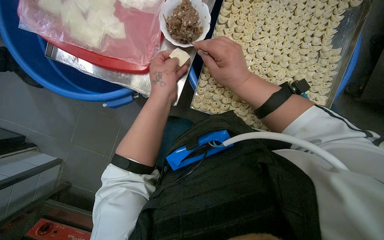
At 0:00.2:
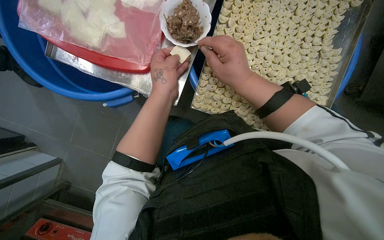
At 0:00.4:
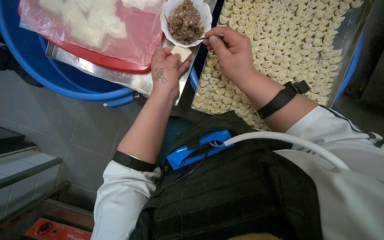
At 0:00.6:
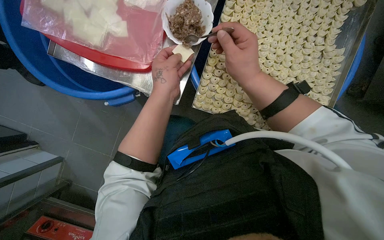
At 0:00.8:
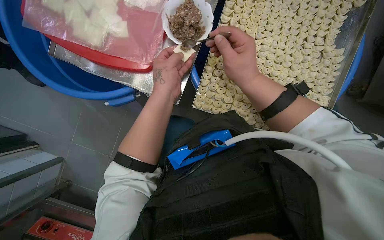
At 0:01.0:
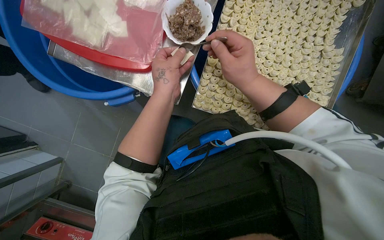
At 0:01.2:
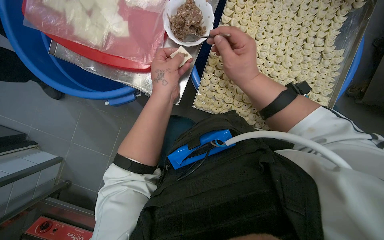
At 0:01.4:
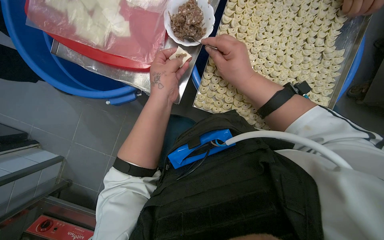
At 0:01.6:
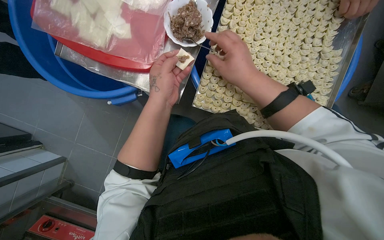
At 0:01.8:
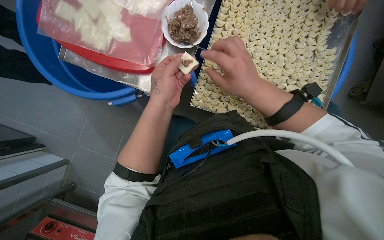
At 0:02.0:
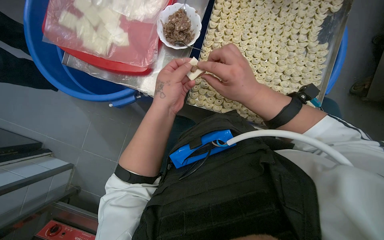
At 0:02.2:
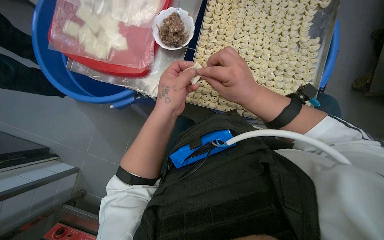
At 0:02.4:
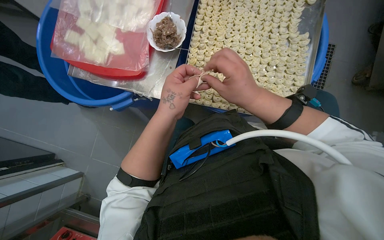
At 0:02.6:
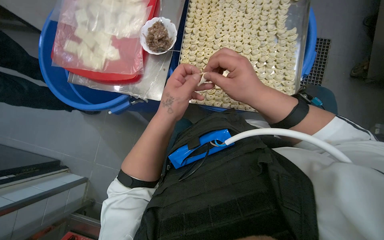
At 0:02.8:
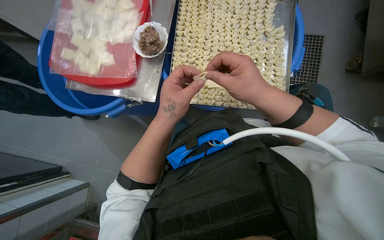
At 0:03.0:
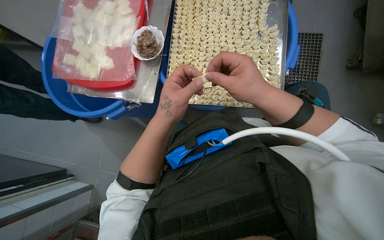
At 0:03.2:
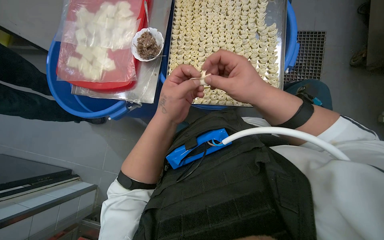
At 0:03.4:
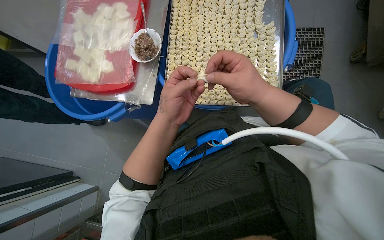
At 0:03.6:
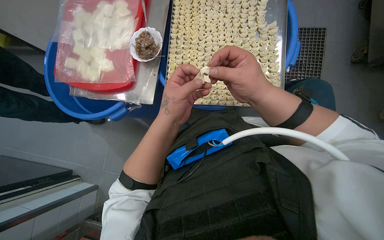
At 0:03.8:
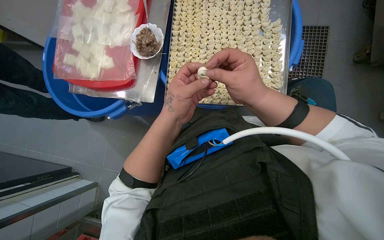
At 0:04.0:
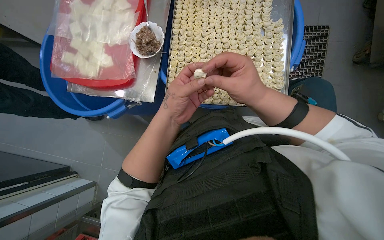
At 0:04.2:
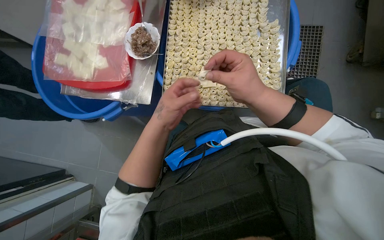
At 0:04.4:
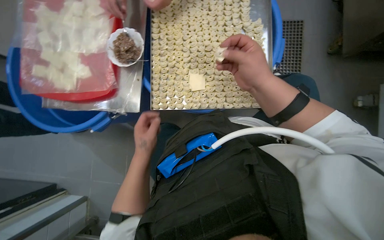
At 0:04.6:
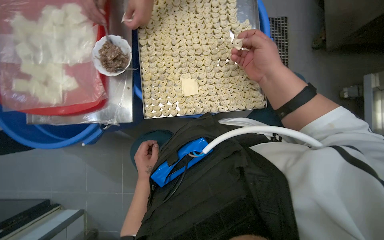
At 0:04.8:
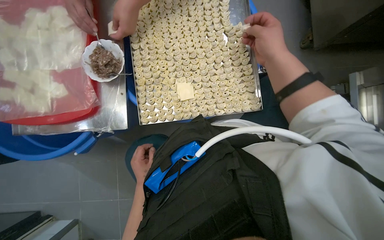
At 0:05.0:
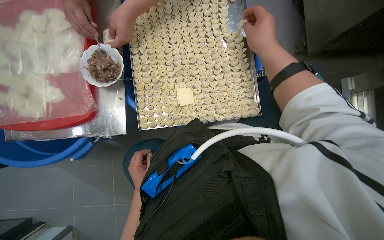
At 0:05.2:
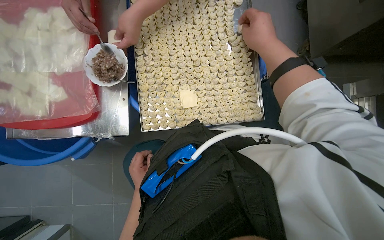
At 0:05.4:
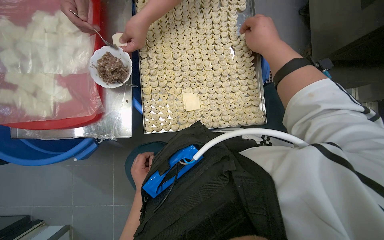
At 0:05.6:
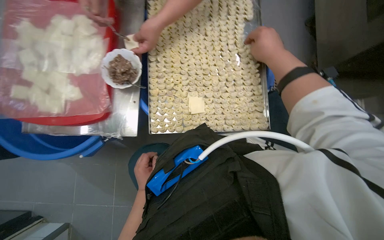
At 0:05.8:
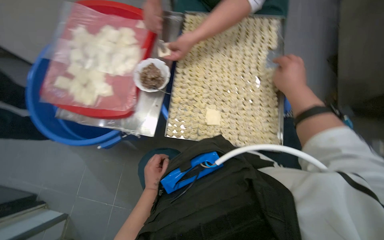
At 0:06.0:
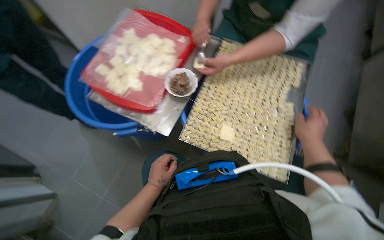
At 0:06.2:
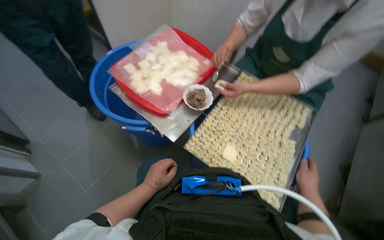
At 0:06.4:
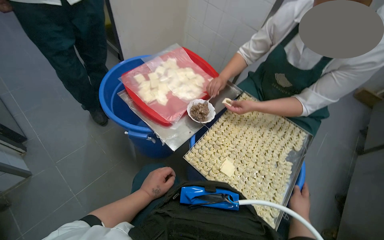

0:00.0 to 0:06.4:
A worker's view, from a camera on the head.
Job: preparing food.
The whole recording: Making dumplings with meat filling. The worker picks up dough, fills it with meat, folds it, and places the finished dumpling on a tray.
0:00.0 to 0:01.6: The hands are busy where they are.
0:01.6 to 0:03.2: The left hand travels down the picture by roughly 10 cm.
0:03.2 to 0:04.8: The left hand travels farther from the camera and down the picture by some 30 cm. The right hand goes some 20 cm to the right and up the picture.
0:04.8 to 0:06.4: The camera pitches upward, by roughly 30 degrees. The scene rotates clockwise by about 50 degrees.

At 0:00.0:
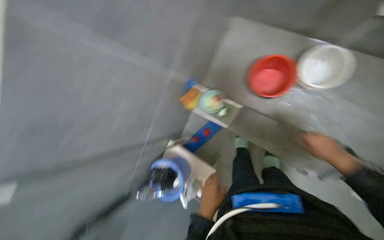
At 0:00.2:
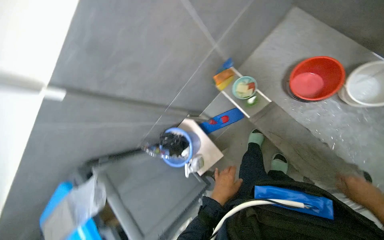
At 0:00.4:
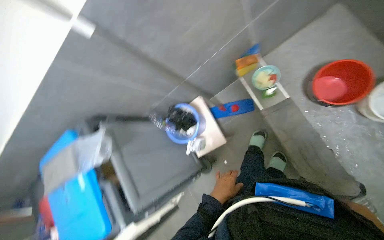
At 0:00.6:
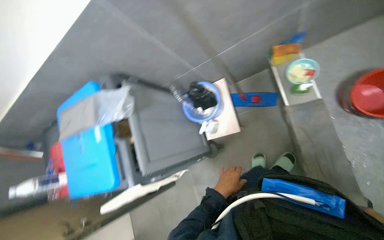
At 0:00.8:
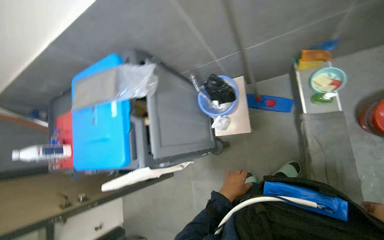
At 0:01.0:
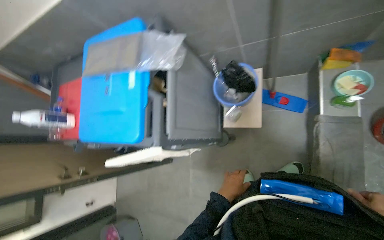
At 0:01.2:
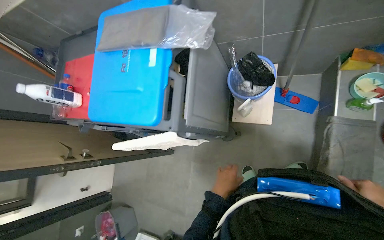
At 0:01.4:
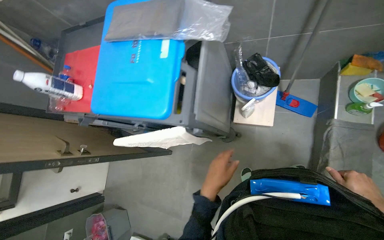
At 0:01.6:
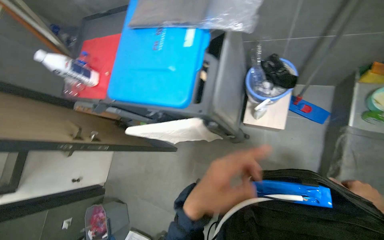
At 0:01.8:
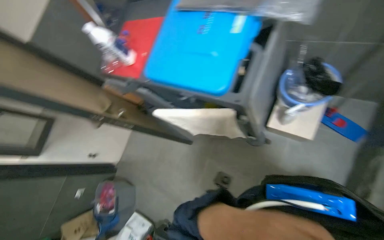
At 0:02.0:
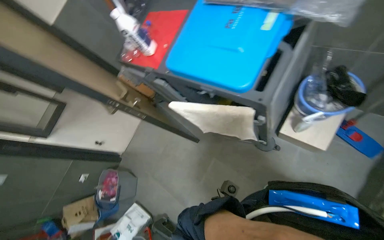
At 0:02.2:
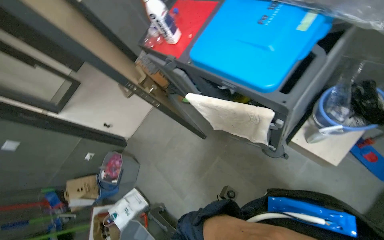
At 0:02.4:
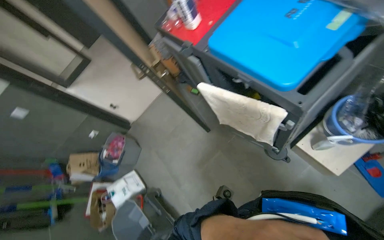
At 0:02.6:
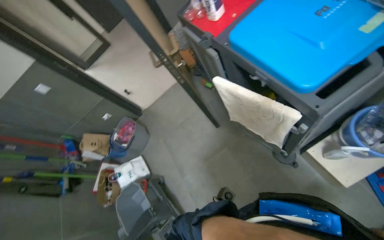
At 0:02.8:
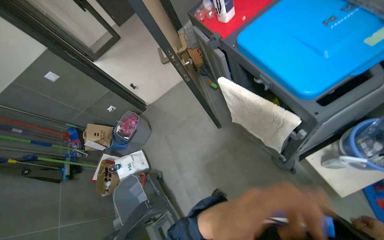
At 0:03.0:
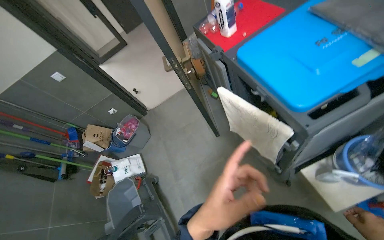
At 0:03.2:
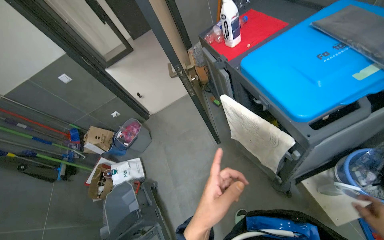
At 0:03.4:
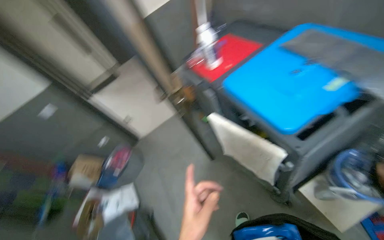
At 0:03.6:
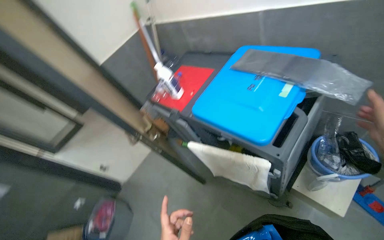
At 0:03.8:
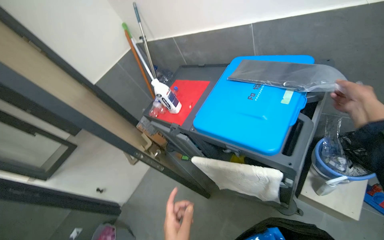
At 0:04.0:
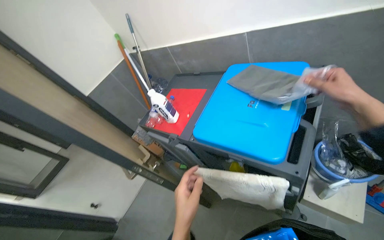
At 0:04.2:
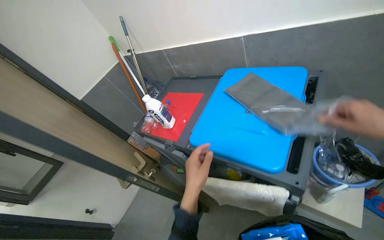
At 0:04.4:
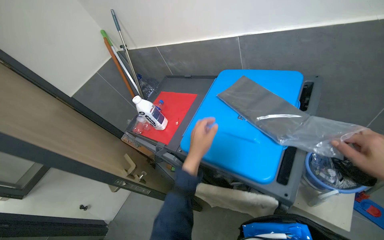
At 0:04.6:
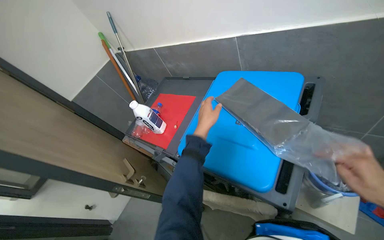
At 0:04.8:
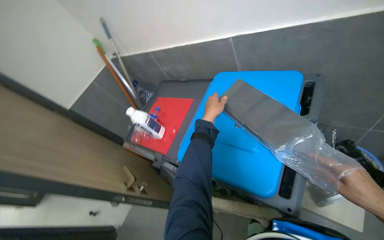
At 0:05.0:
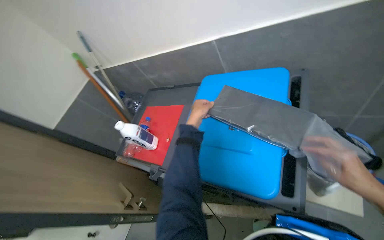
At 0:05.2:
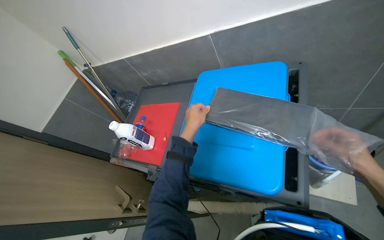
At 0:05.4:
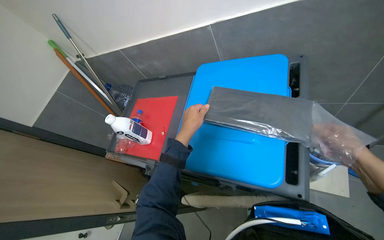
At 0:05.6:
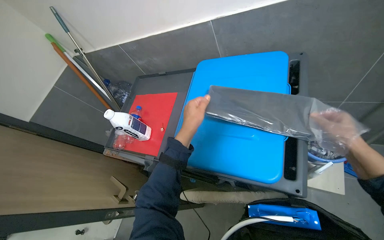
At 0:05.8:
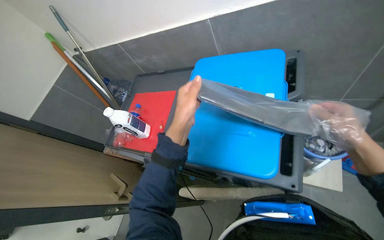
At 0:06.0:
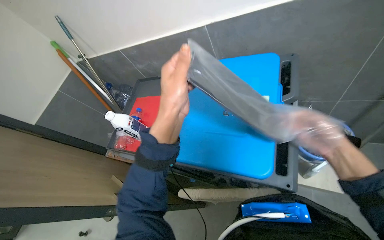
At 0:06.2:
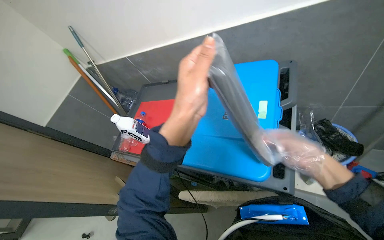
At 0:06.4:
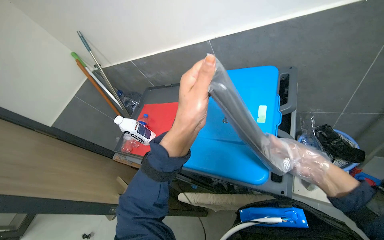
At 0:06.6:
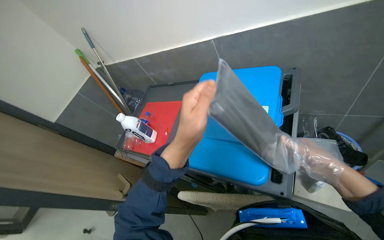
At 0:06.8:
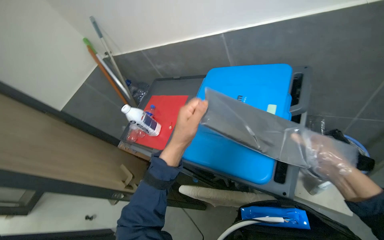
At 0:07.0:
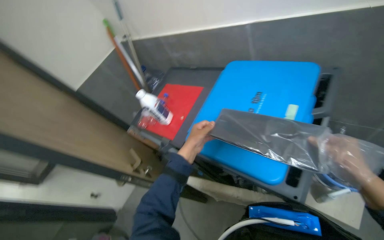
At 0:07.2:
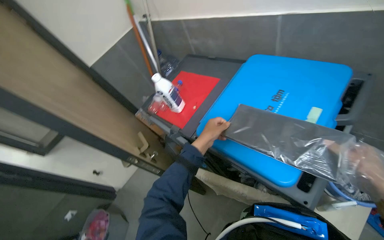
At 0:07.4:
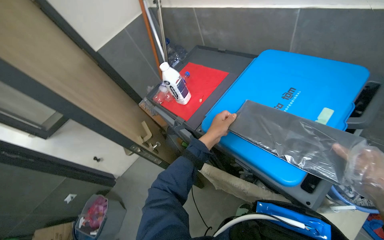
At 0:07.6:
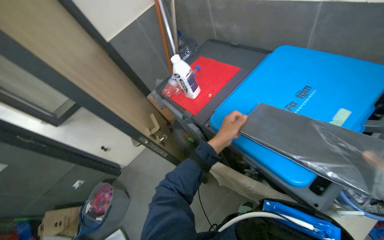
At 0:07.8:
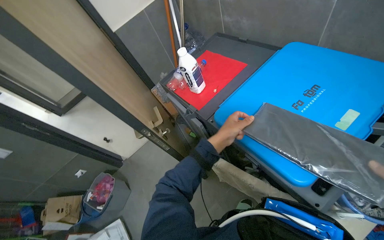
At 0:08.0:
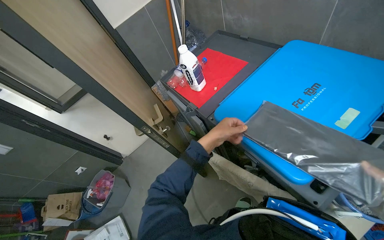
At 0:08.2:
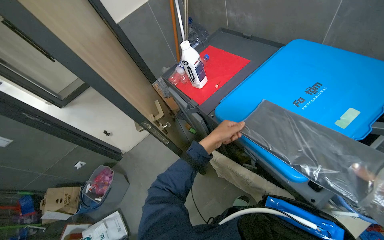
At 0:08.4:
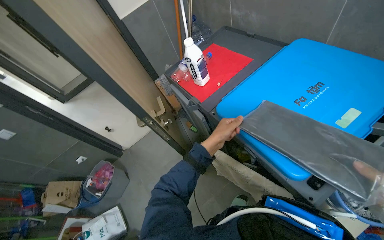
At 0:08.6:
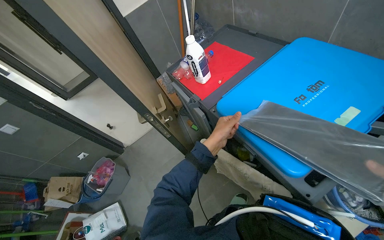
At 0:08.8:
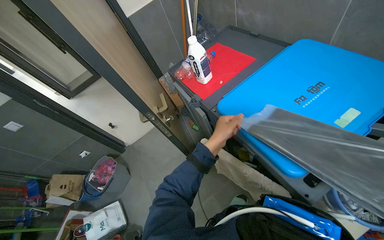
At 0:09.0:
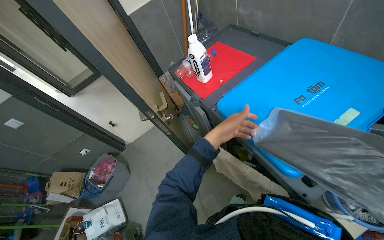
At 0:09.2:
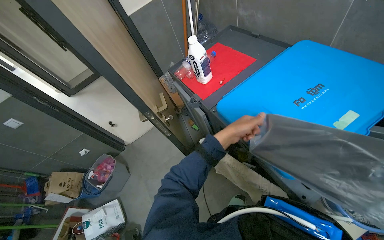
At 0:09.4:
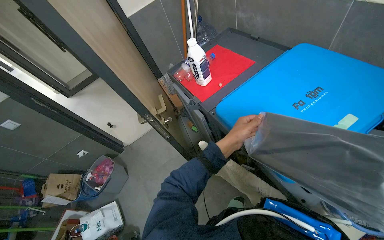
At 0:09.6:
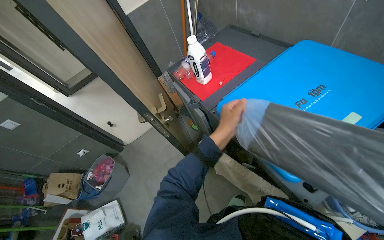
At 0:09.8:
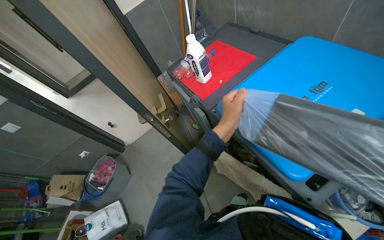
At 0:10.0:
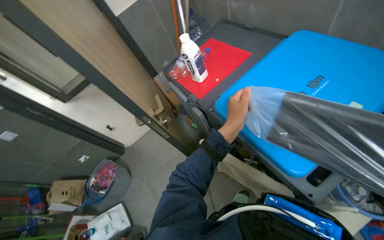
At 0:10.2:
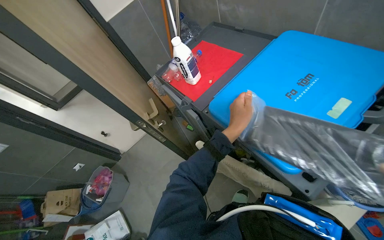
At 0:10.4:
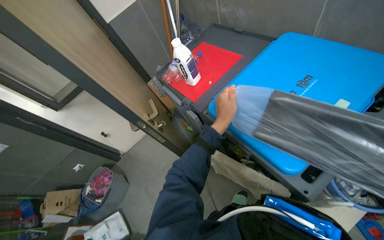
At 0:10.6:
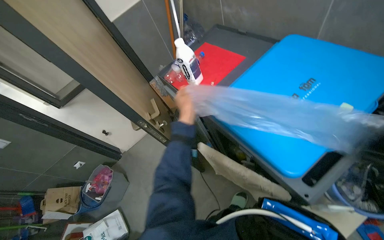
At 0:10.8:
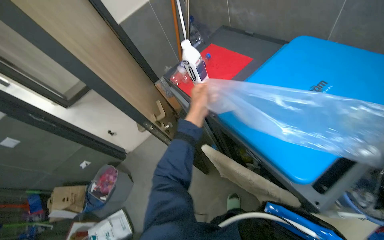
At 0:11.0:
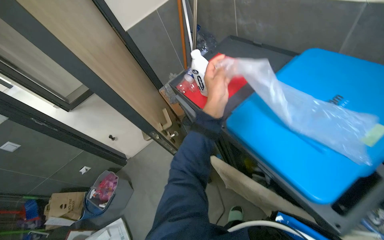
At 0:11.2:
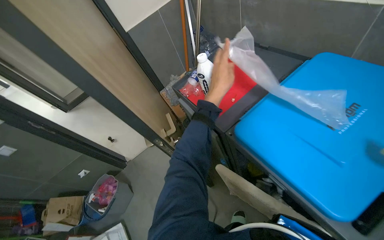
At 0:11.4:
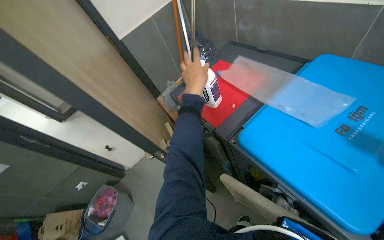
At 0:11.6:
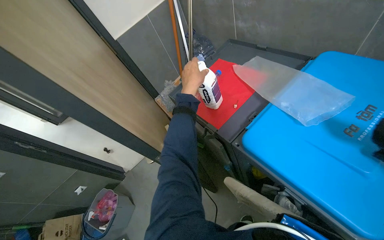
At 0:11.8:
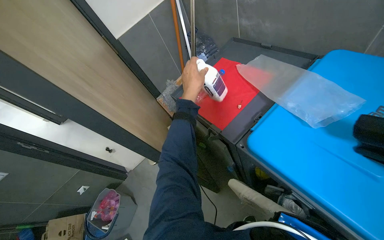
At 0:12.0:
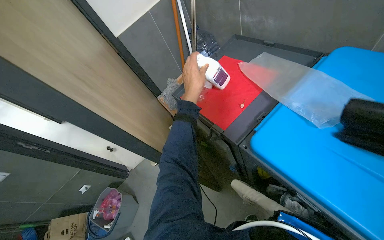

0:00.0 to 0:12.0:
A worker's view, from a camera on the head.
Job: preparing cleaning supplies.
The whole recording: Preparing cleaning equipment and solutions. The worker prepares the mop, fills buckets with water, adds cleaning liquid, and wrings cloths.
0:00.0 to 0:01.6: The camera travels approximately 70 cm. The view tips downward by about 25 degrees. Everything in view rotates about 70 degrees clockwise.
0:01.6 to 0:03.0: The head turns to the left by approximately 50 degrees.
0:03.0 to 0:04.4: The wearer looks some 30 degrees further to the right. The view tilts roughly 25 degrees upward.
0:04.4 to 0:06.0: The left hand moves up the picture and nearer to the camera, about 20 cm.
0:06.0 to 0:07.6: The wearer looks about 30 degrees further to the left. The left hand heads down the picture and farther from the camera, covering about 25 cm.
0:09.0 to 0:10.4: The left hand travels nearer to the camera by approximately 10 cm.
0:10.4 to 0:12.0: The left hand goes roughly 30 cm up the picture and to the left.
